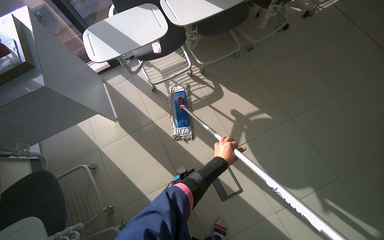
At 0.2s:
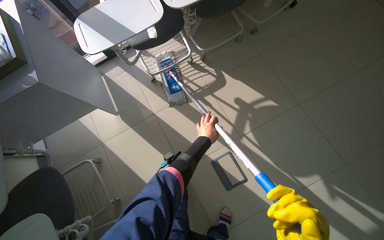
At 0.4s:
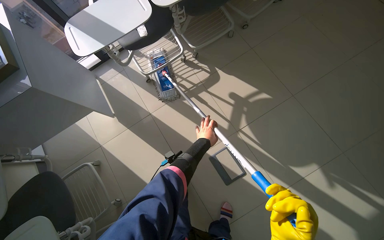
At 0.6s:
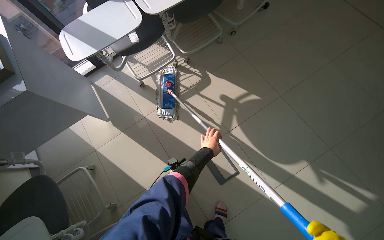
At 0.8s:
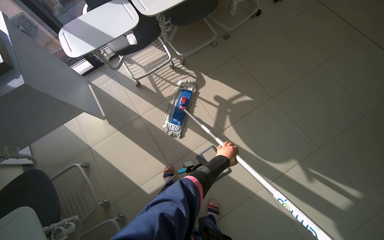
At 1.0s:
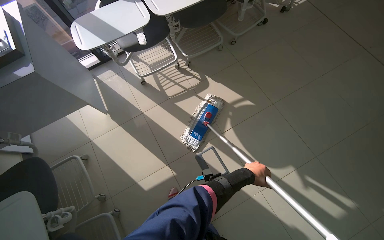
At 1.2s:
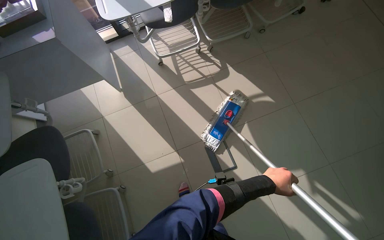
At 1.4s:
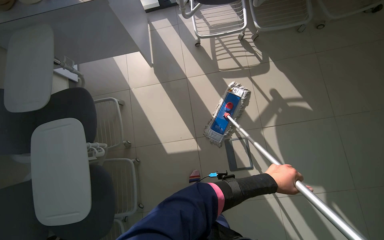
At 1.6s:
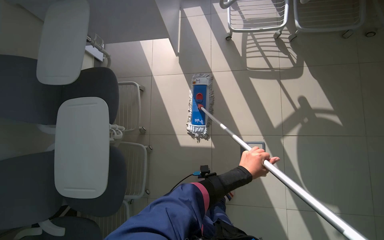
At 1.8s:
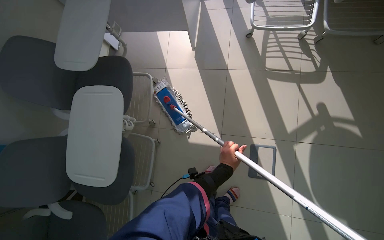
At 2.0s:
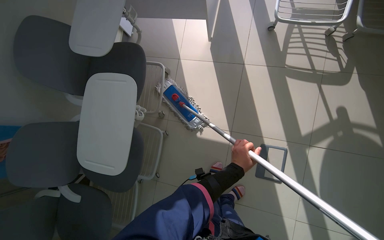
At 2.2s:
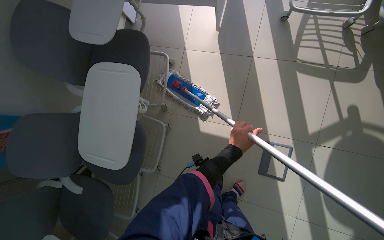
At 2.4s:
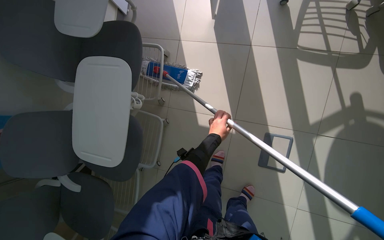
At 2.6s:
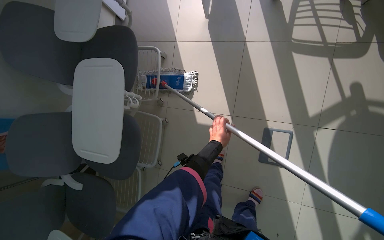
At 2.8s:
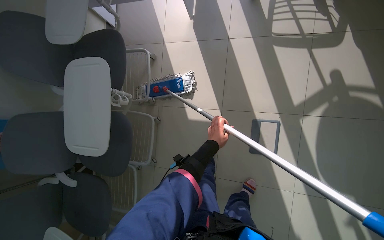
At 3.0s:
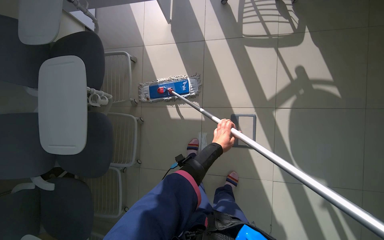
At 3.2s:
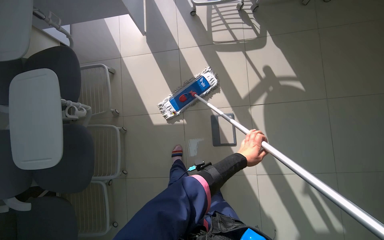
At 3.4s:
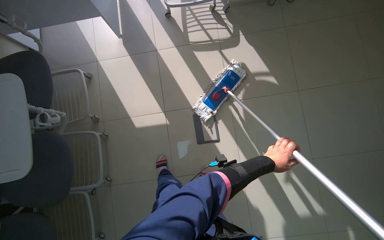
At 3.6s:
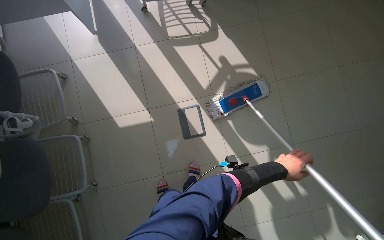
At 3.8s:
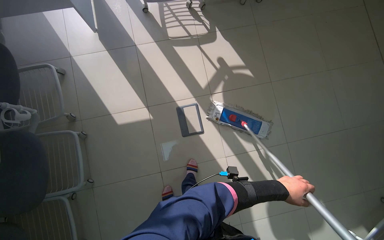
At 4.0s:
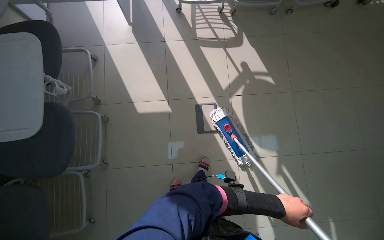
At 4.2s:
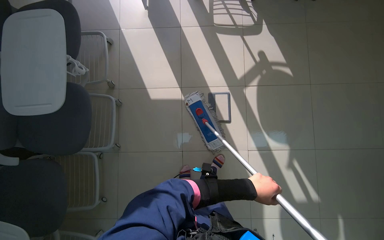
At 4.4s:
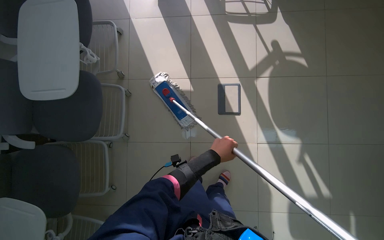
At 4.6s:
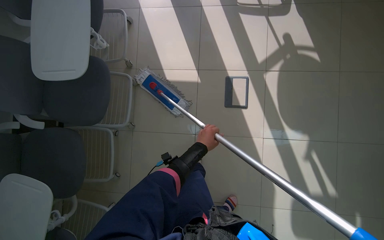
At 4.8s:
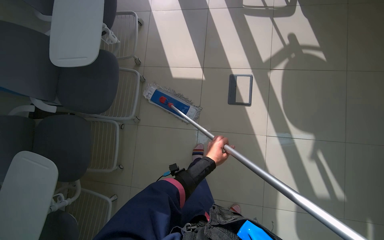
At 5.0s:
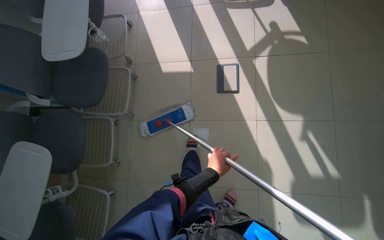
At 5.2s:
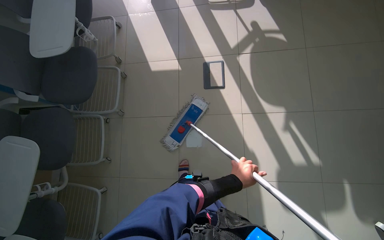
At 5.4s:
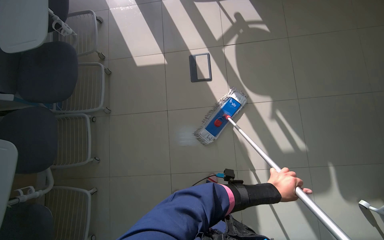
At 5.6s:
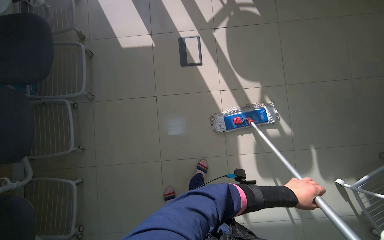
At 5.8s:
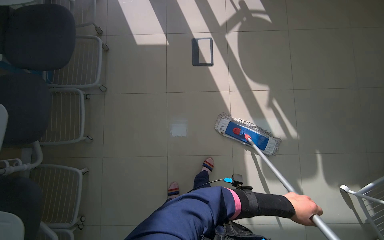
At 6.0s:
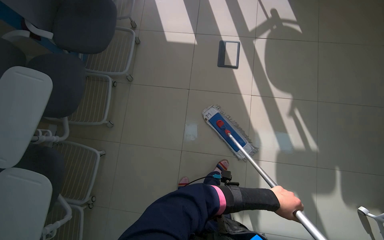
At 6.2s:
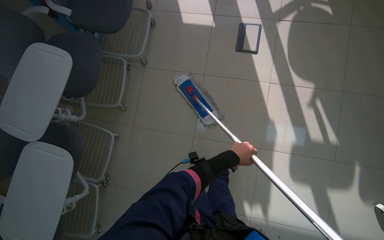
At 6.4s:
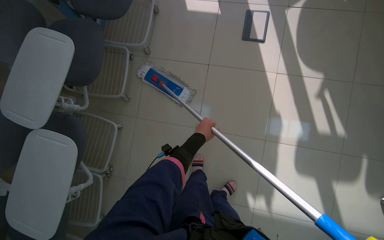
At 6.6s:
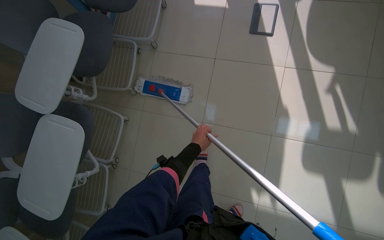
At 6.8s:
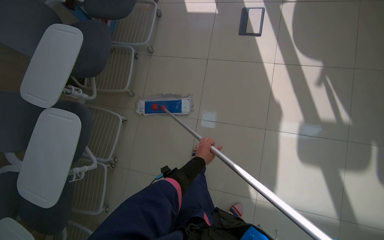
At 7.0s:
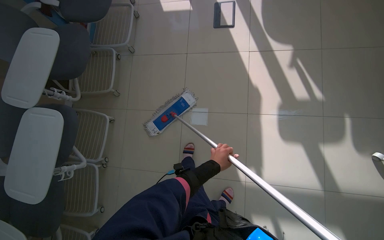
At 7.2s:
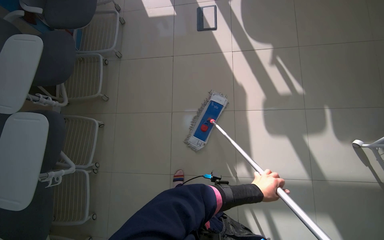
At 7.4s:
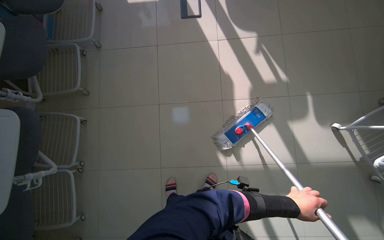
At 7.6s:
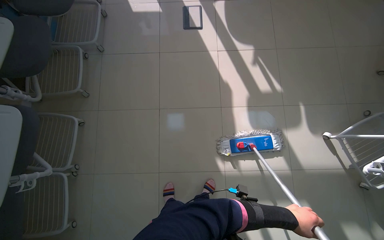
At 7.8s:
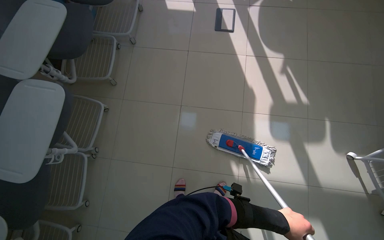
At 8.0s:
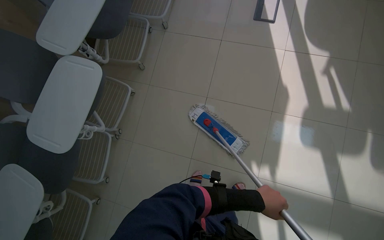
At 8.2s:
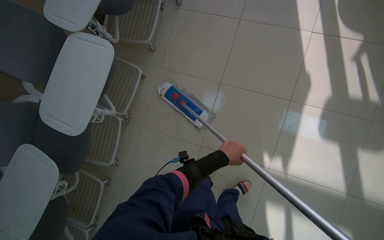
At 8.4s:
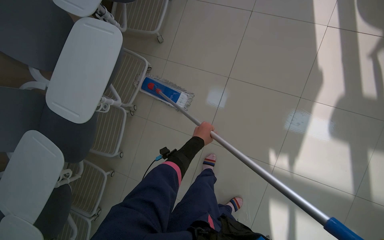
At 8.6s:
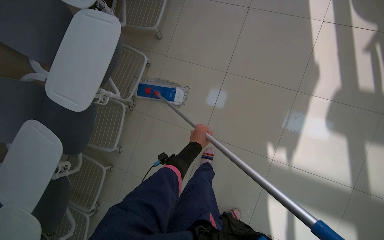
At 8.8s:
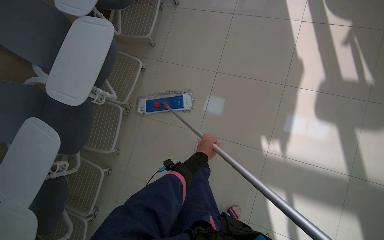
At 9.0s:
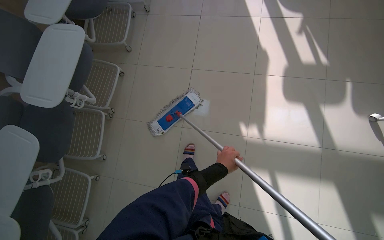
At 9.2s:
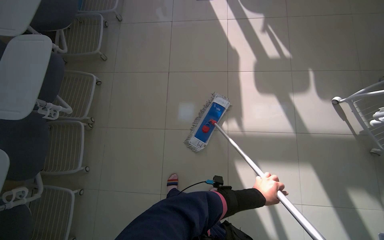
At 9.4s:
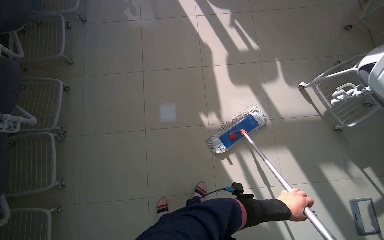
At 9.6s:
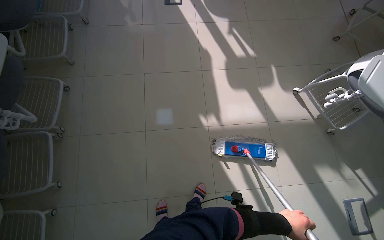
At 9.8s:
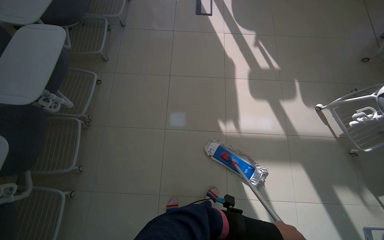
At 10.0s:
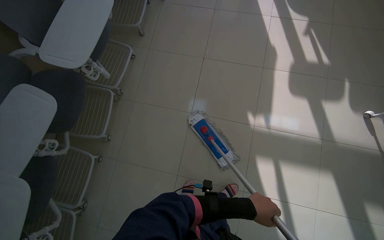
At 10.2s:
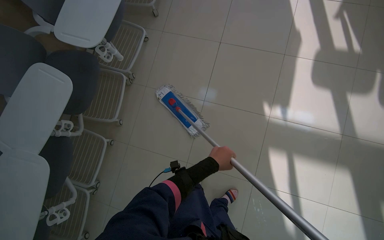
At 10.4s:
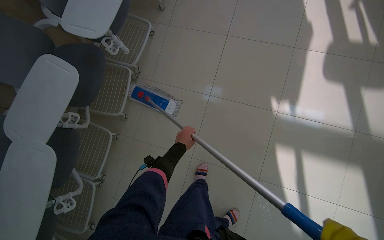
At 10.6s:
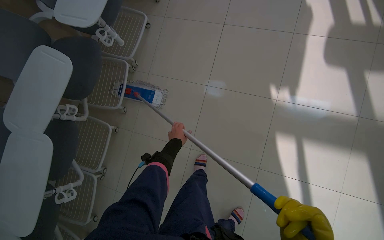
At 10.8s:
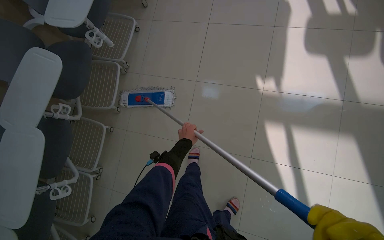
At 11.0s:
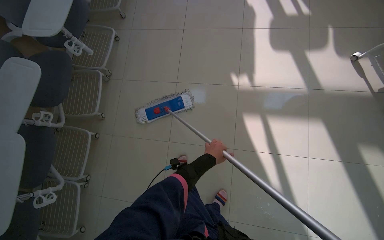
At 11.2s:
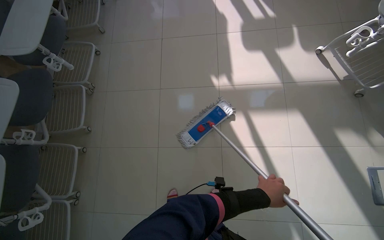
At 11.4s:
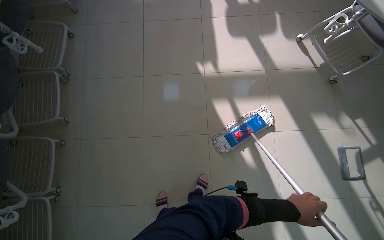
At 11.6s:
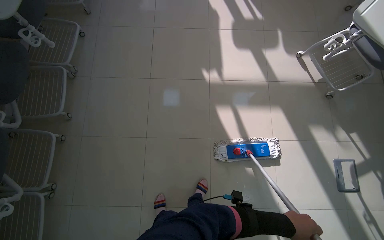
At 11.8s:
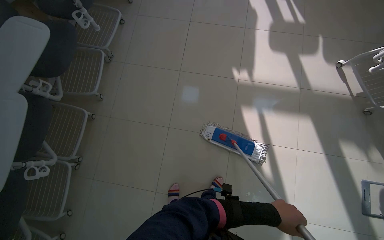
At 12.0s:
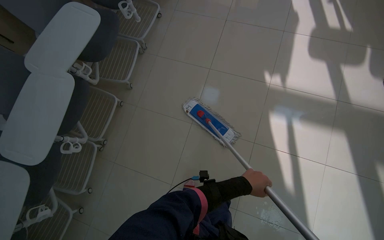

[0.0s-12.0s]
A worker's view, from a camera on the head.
Job: mopping floor.
The whole recording: Mopping the tiled floor. The worker cleans the mop in the bucket and then mops the tiled floor.
0.0s to 1.6s: The scene turns about 25 degrees clockwise in the picture.
1.6s to 3.0s: The left hand travels farther from the camera by some 15 cm.
3.0s to 4.4s: The left hand moves roughly 50 cm to the right and comes back.
4.4s to 6.0s: The camera travels approximately 70 cm.
6.0s to 7.6s: The camera is carried some 50 cm.
7.6s to 9.0s: The left hand shifts roughly 35 cm to the left.
9.0s to 10.4s: The left hand travels to the left by some 35 cm.
10.4s to 12.0s: The head travels some 40 cm.

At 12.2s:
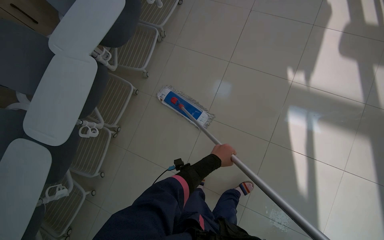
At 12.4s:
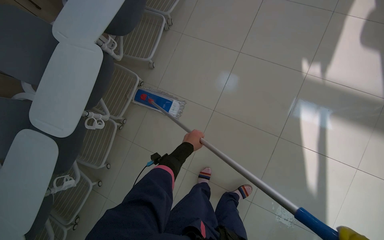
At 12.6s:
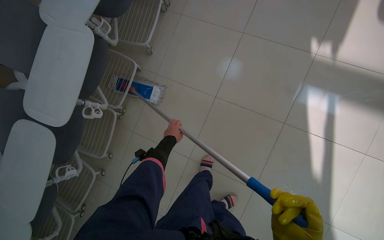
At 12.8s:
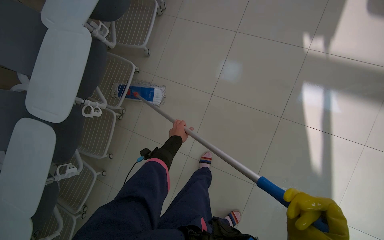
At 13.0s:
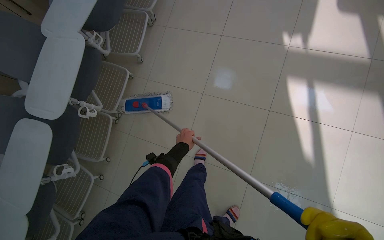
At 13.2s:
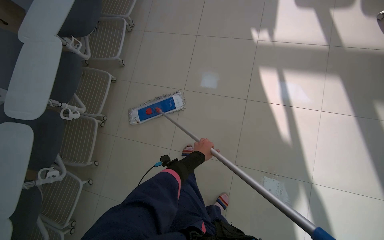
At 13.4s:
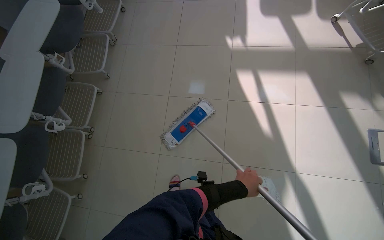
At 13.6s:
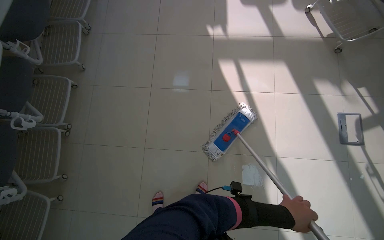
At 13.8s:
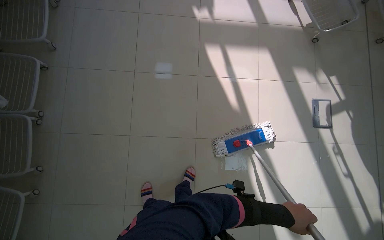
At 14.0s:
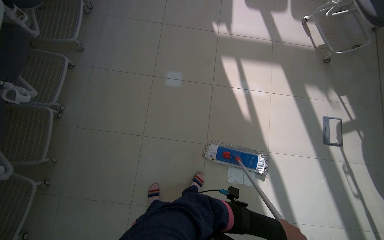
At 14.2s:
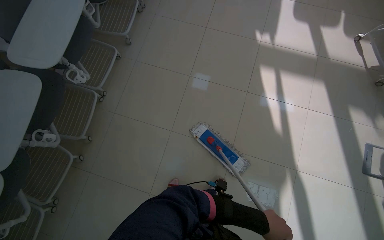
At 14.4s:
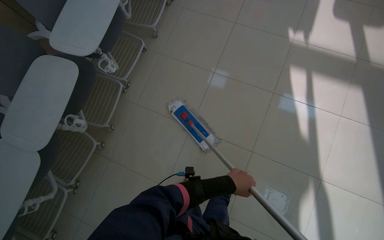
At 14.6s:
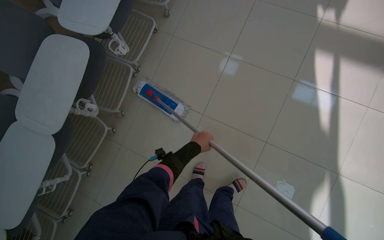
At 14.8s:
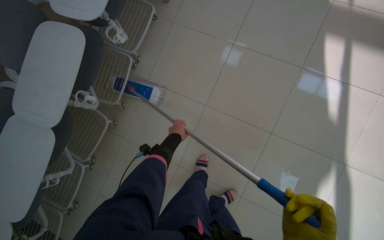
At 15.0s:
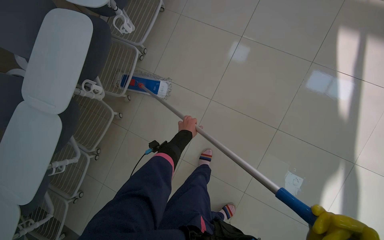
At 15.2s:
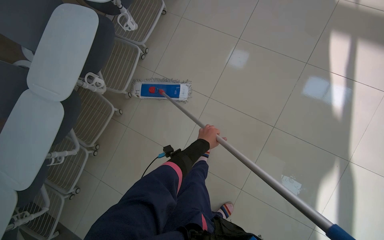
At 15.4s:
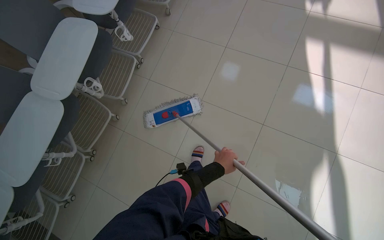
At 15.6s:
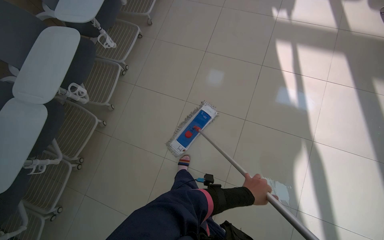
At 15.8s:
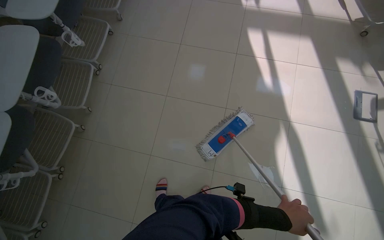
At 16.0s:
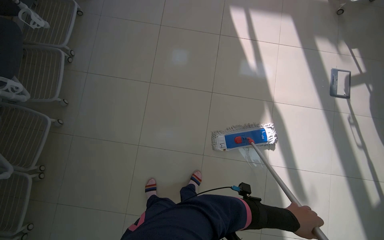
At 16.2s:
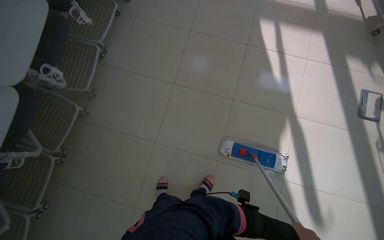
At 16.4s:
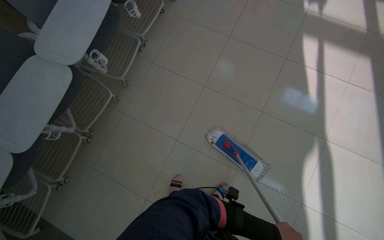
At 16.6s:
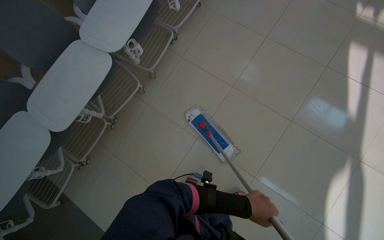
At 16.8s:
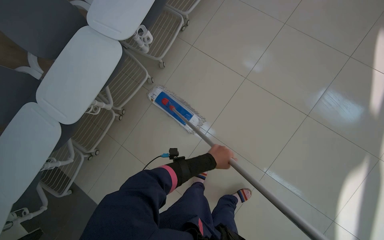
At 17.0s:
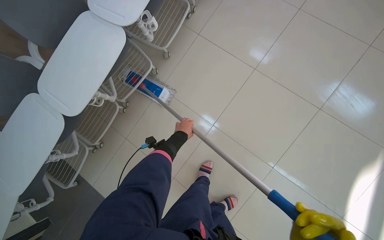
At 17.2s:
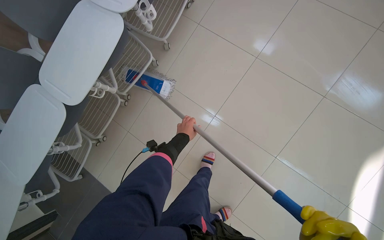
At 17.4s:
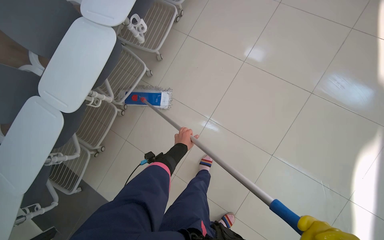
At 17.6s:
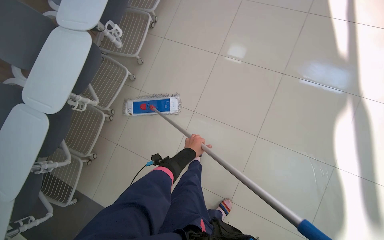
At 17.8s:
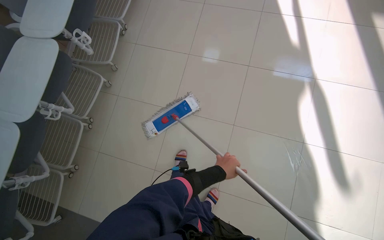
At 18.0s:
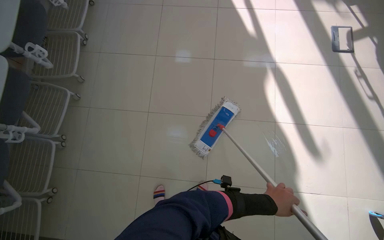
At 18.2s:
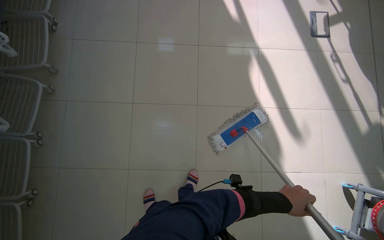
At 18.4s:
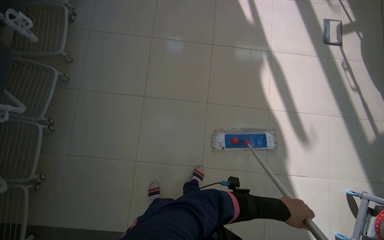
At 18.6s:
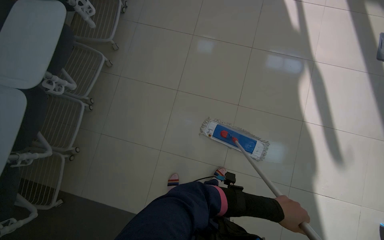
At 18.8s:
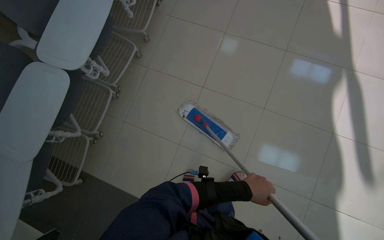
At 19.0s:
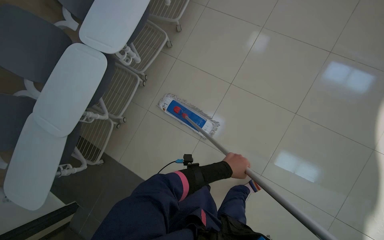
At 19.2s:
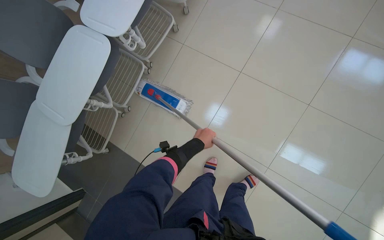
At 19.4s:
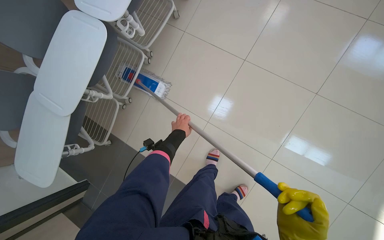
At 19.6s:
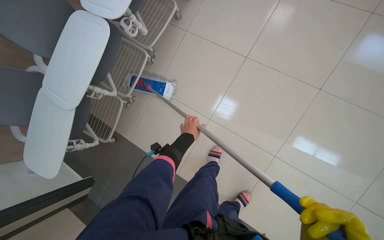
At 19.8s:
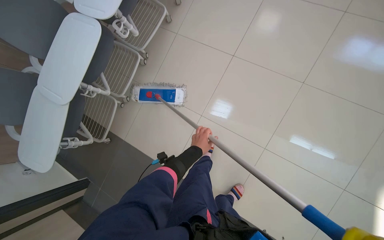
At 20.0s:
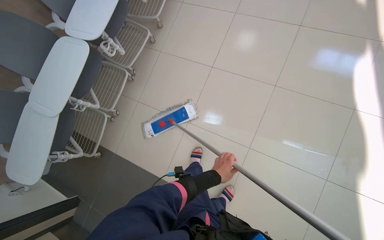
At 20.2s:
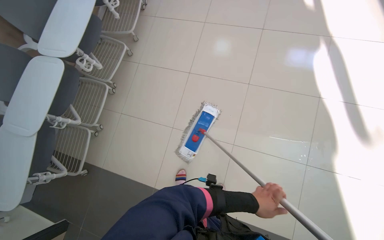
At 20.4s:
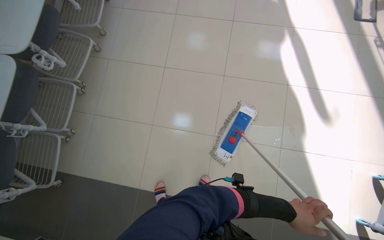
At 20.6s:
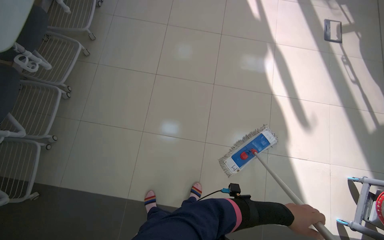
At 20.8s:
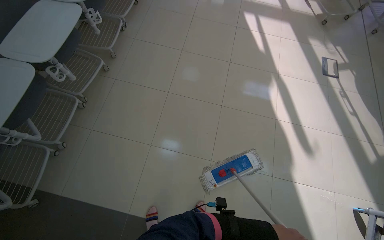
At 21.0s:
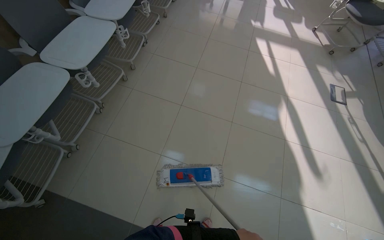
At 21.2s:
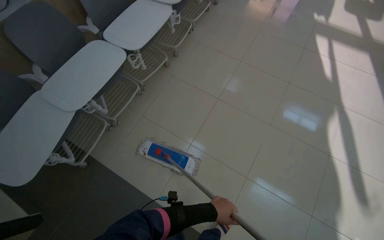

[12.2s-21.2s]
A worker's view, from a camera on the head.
Job: mopping floor.
The whole recording: Mopping the tiled floor. The worker cleans the mop in the bucket and then mops the tiled floor.
12.2s to 13.8s: The camera travels some 50 cm. The wearer's head swings some 25 degrees to the right.
13.8s to 15.2s: The wearer moves to the left, some 40 cm. The wearer's head swings about 30 degrees to the left.
16.6s to 18.2s: The head travels about 50 cm. The head turns to the right by some 35 degrees.
18.2s to 19.8s: The wearer's head swings some 30 degrees to the left.
19.8s to 21.2s: The camera pitches upward, by approximately 20 degrees.
